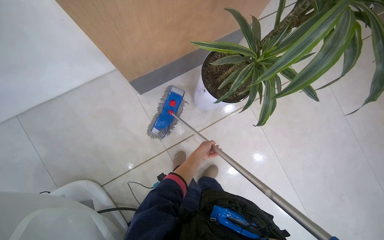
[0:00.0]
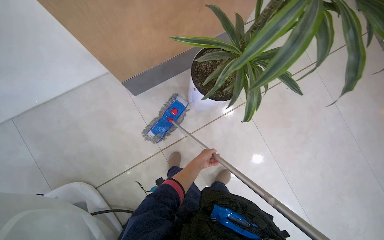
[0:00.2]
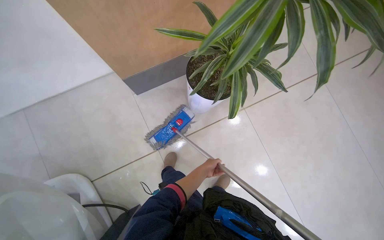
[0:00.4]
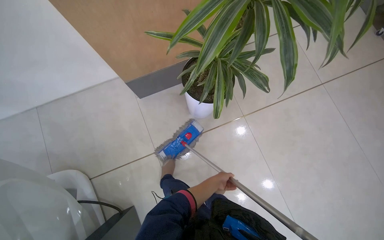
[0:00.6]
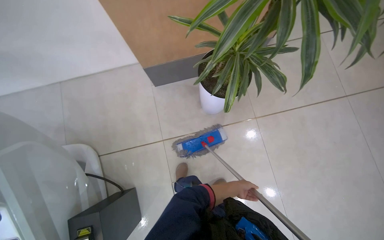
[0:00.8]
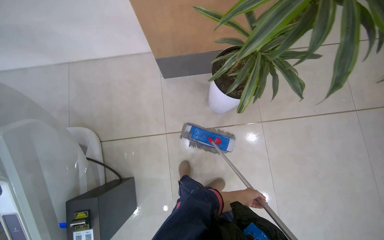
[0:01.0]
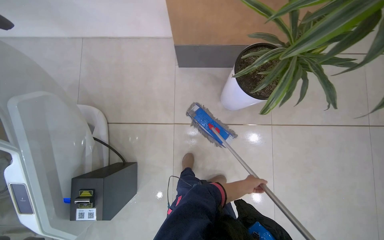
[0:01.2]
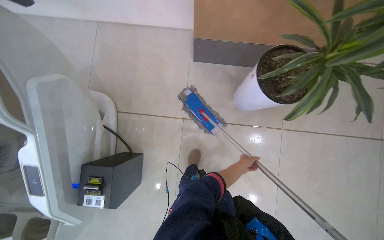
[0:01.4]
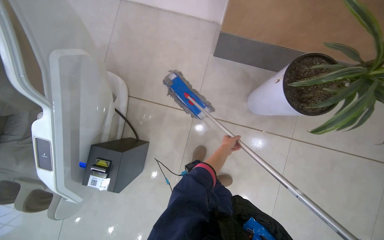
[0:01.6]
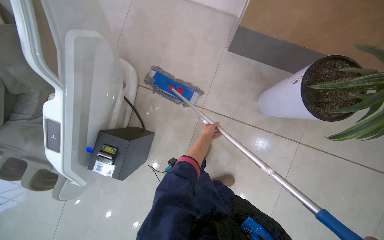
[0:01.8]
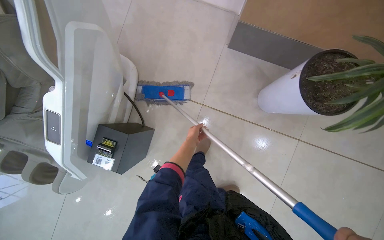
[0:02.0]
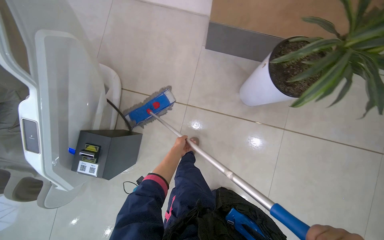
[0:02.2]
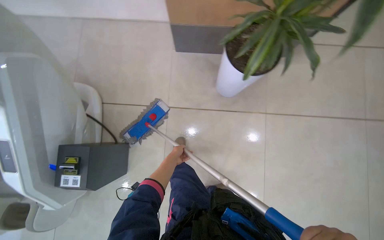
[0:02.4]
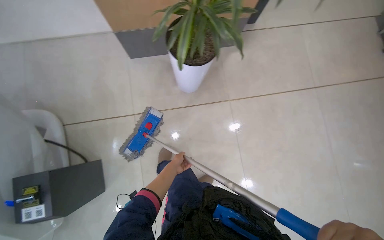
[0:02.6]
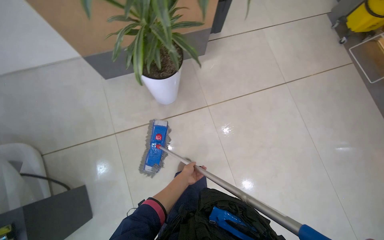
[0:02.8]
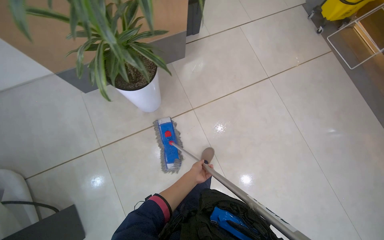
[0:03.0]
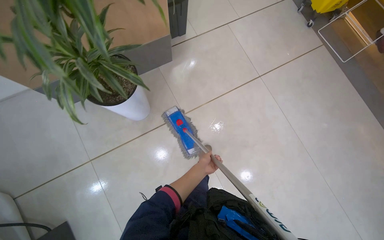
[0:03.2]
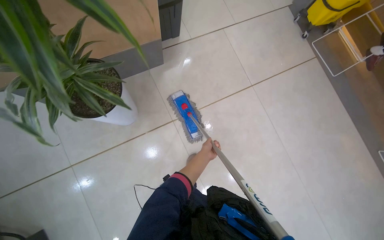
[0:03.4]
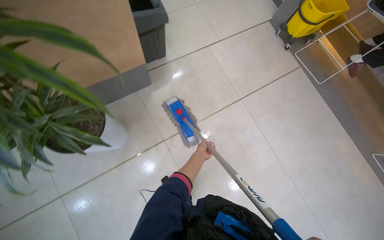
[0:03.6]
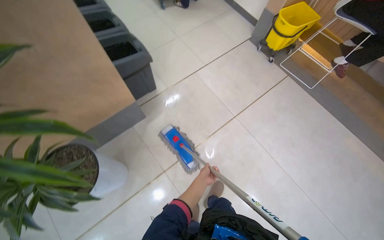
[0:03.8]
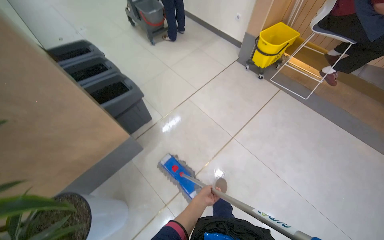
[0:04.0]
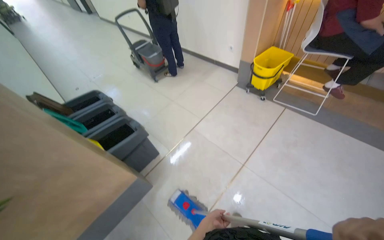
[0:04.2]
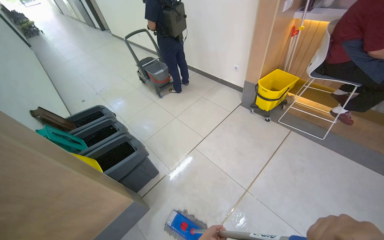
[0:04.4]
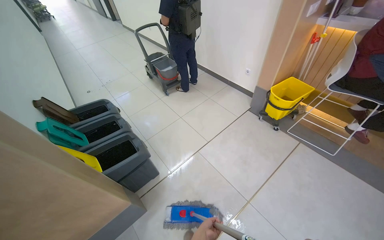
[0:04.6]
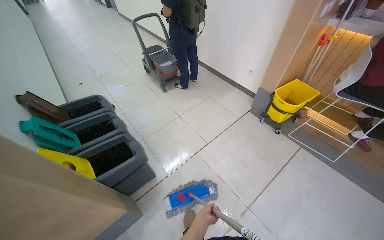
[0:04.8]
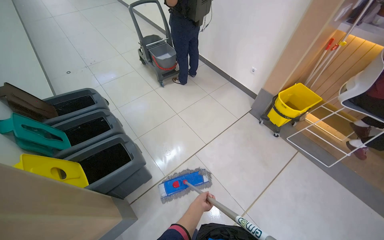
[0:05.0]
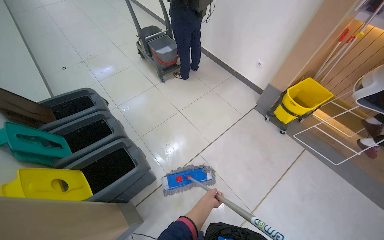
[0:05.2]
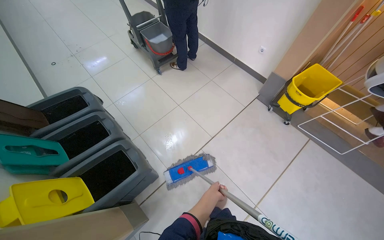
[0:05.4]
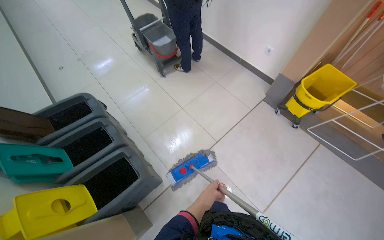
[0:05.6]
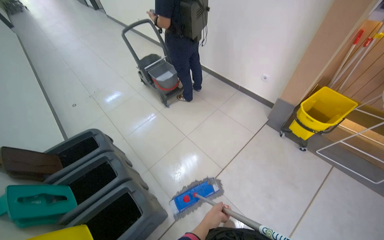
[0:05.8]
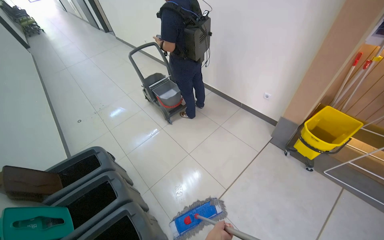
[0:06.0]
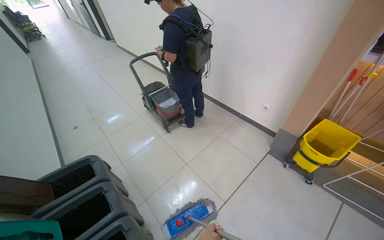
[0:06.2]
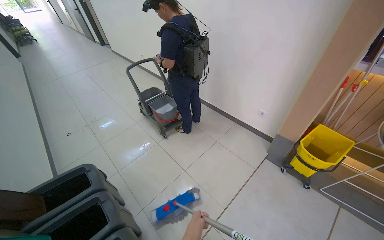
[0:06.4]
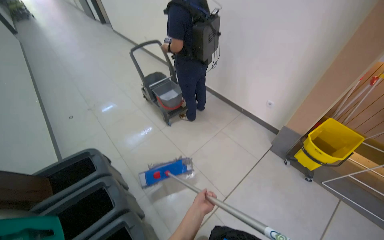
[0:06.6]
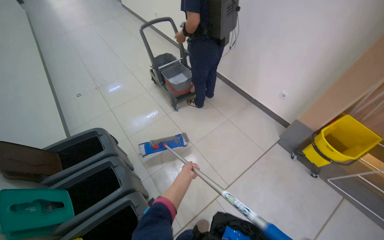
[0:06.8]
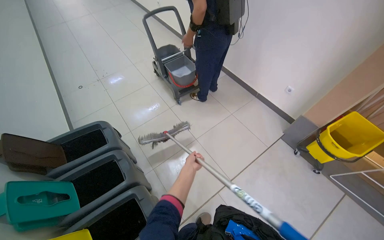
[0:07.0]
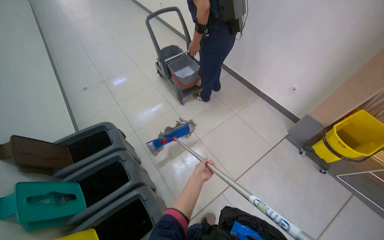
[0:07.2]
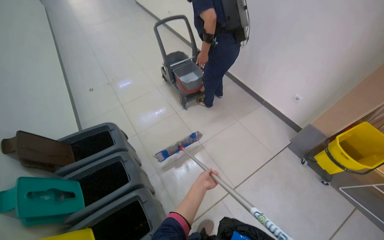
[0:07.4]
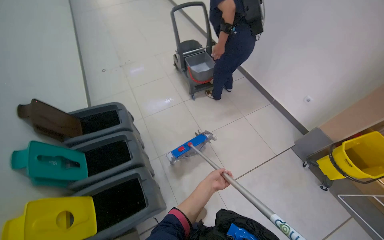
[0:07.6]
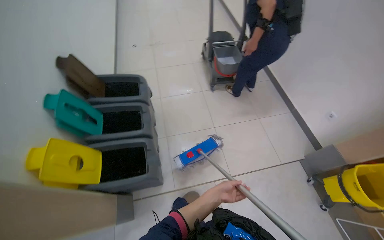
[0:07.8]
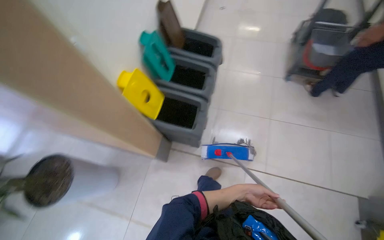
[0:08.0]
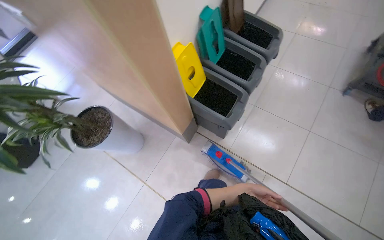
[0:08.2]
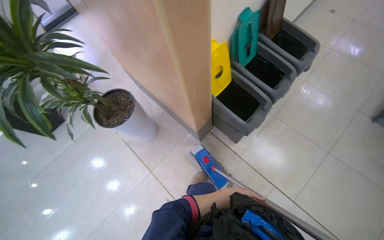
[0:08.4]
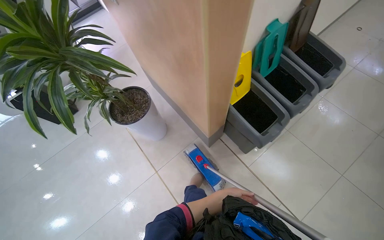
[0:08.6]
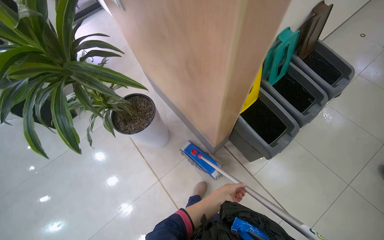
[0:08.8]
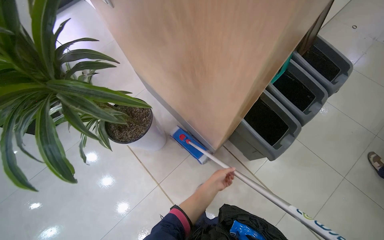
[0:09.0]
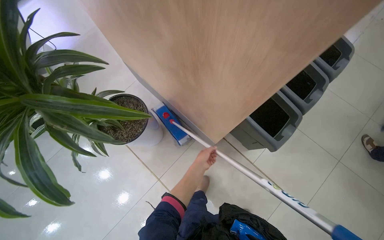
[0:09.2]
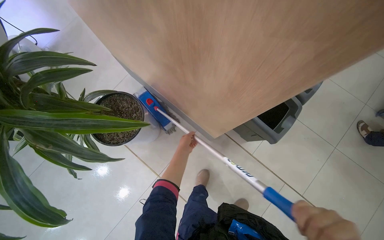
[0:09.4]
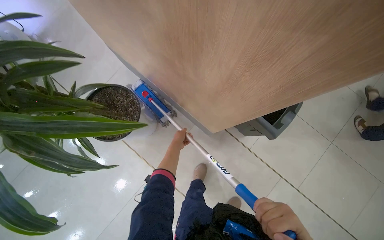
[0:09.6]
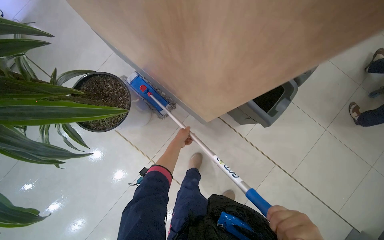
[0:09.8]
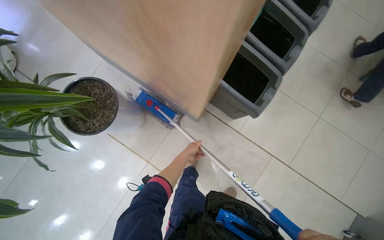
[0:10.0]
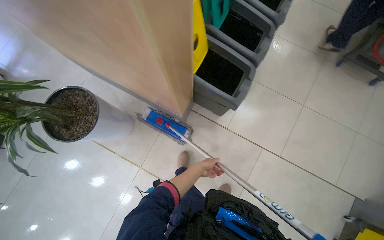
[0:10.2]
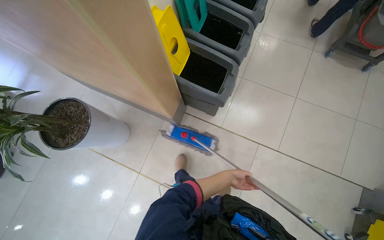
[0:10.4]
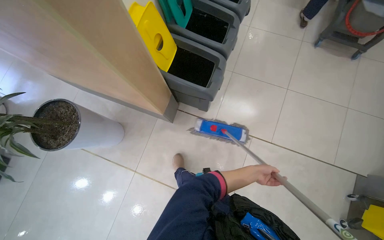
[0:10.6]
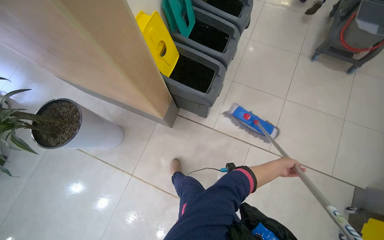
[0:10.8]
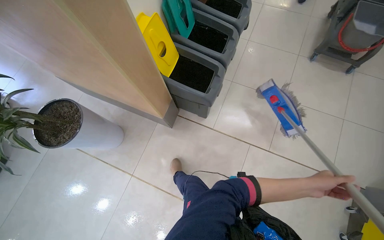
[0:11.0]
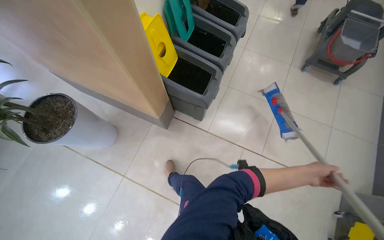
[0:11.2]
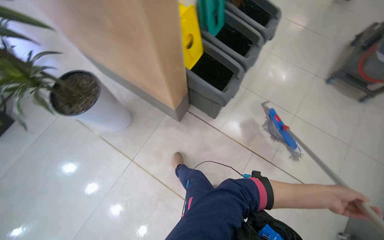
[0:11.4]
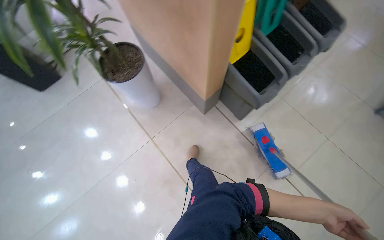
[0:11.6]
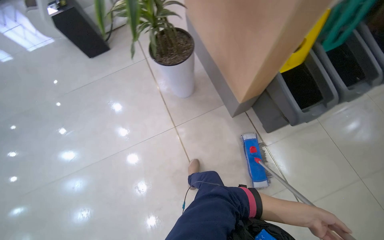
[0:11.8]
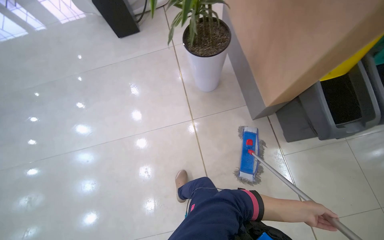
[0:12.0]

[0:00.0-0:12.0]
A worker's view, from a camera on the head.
Job: mopping floor.
The whole recording: Mopping tiled floor. The worker mops the tiled floor, moving chairs to clean underneath them.
0:00.0 to 0:01.6: The wearer looks some 45 degrees further to the left.
0:01.6 to 0:03.0: The head travels about 40 cm.
0:03.0 to 0:04.4: The wearer moves some 90 cm. The wearer looks some 25 degrees further upward.
0:04.4 to 0:06.0: The head travels roughly 70 cm.
0:06.0 to 0:07.6: The left hand travels up the picture by approximately 15 cm.
0:07.6 to 0:09.0: The camera is carried about 60 cm. The wearer's head swings some 75 degrees to the left. The camera pitches downward, by roughly 15 degrees.
0:09.0 to 0:10.4: The left hand is displaced to the right and farther from the camera by roughly 35 cm.
0:10.4 to 0:12.0: The camera travels about 40 cm. The head rotates approximately 55 degrees to the left.

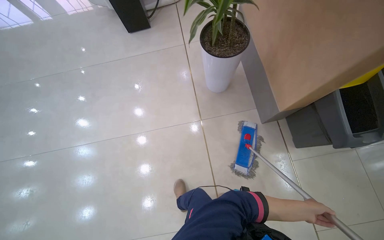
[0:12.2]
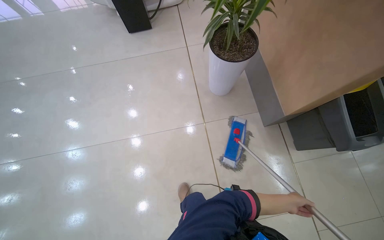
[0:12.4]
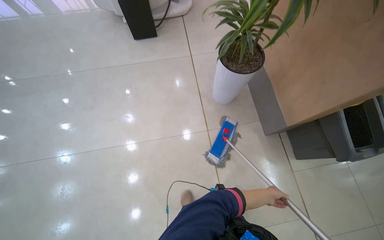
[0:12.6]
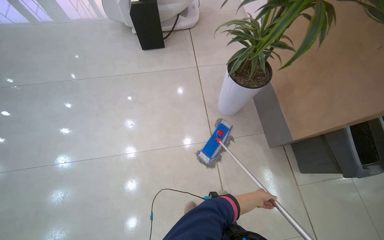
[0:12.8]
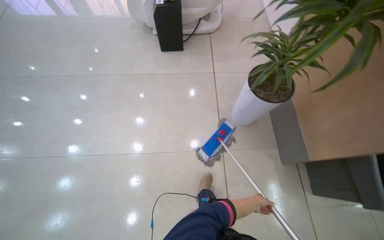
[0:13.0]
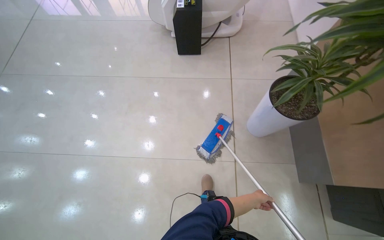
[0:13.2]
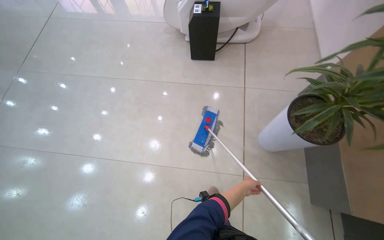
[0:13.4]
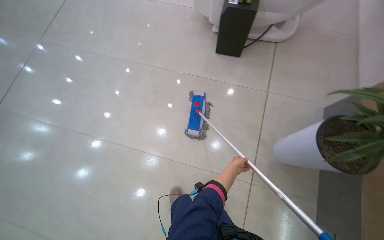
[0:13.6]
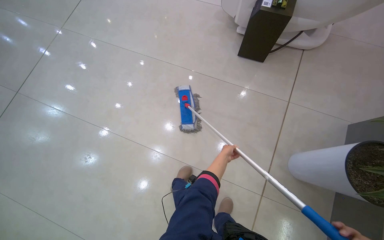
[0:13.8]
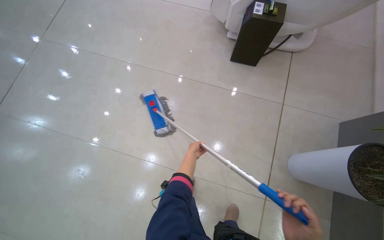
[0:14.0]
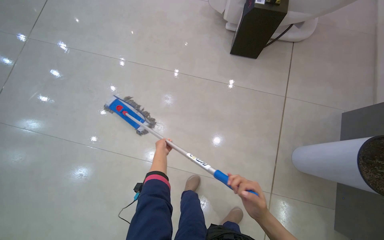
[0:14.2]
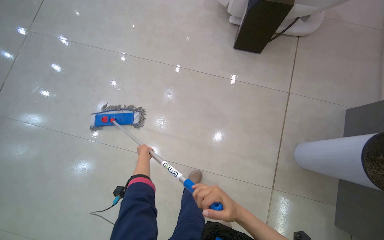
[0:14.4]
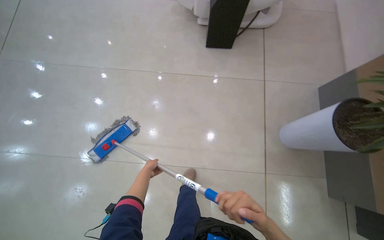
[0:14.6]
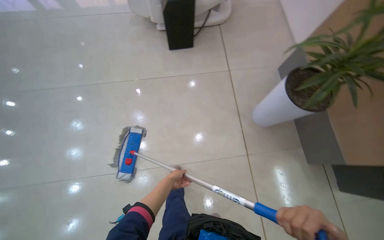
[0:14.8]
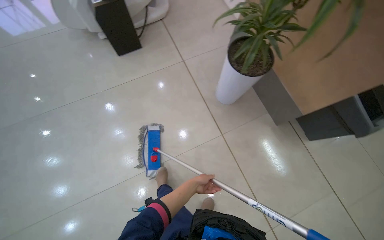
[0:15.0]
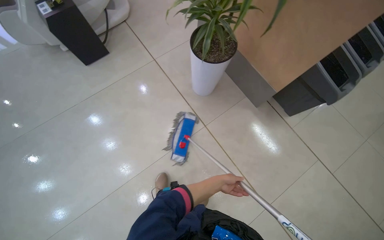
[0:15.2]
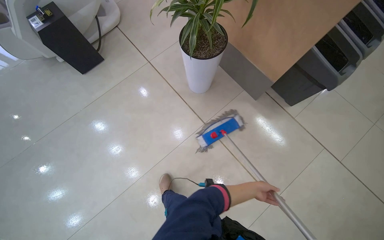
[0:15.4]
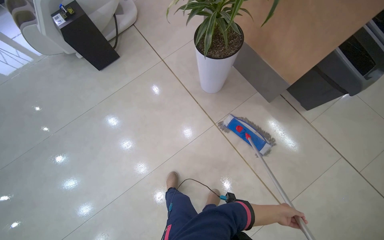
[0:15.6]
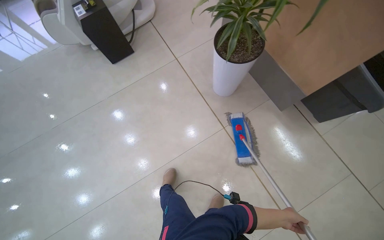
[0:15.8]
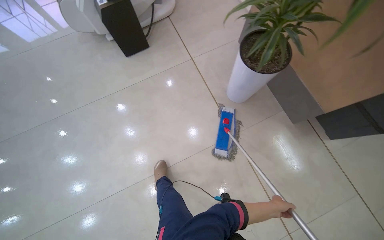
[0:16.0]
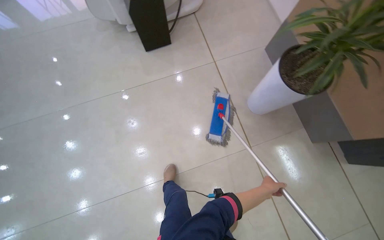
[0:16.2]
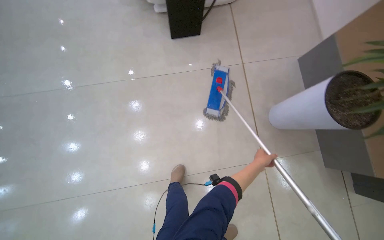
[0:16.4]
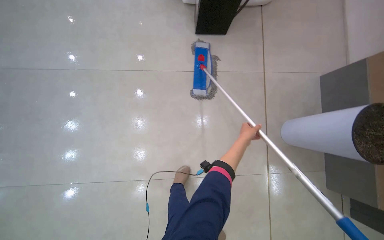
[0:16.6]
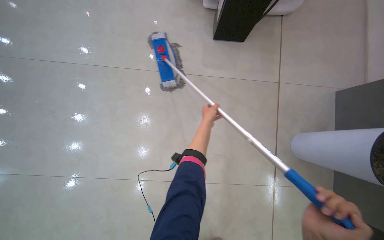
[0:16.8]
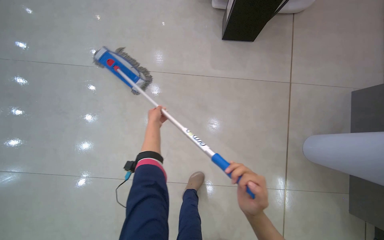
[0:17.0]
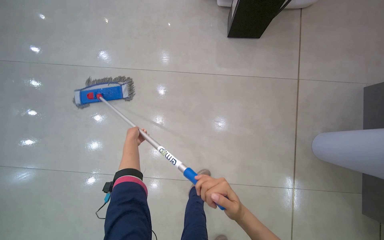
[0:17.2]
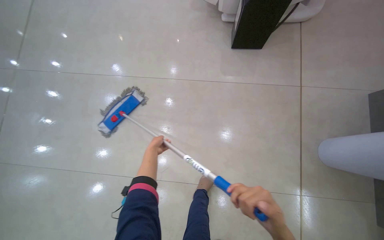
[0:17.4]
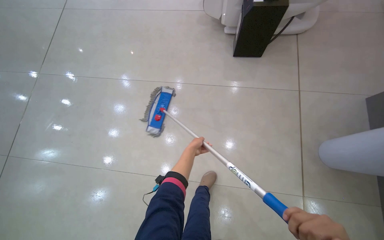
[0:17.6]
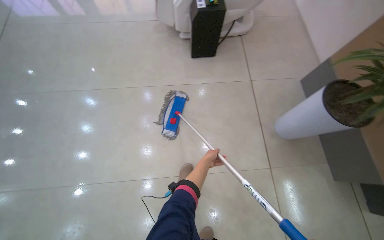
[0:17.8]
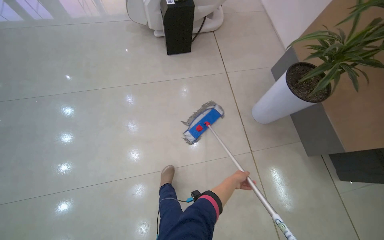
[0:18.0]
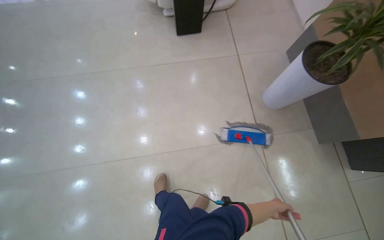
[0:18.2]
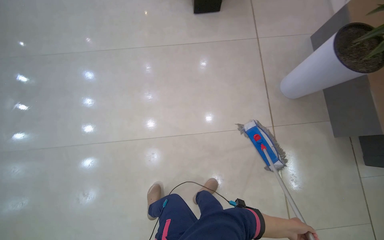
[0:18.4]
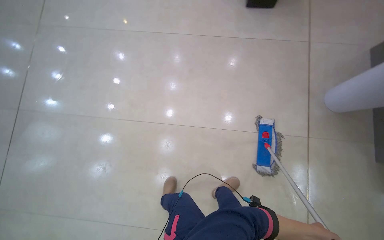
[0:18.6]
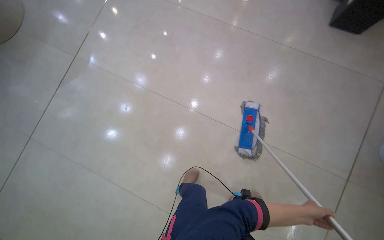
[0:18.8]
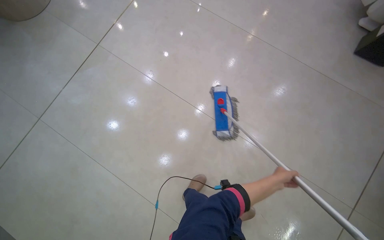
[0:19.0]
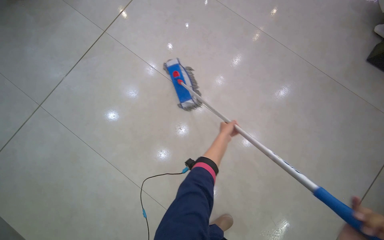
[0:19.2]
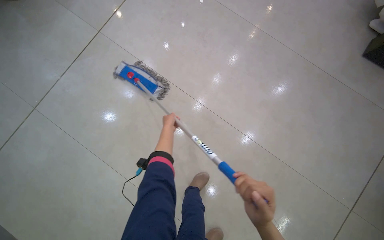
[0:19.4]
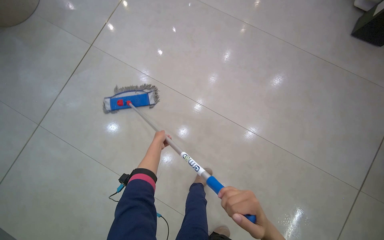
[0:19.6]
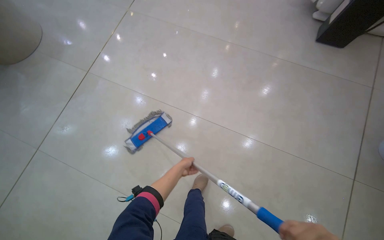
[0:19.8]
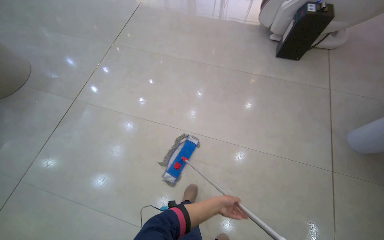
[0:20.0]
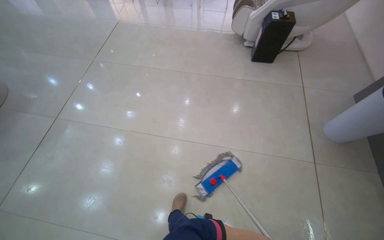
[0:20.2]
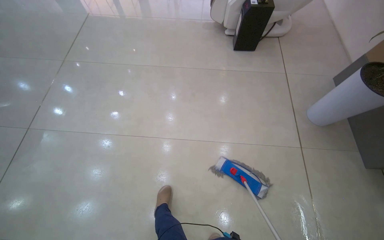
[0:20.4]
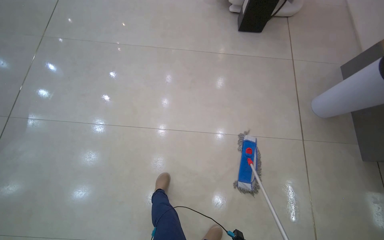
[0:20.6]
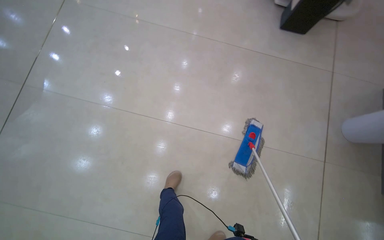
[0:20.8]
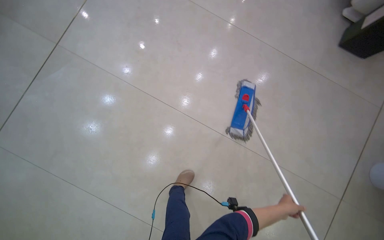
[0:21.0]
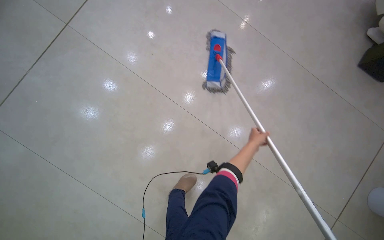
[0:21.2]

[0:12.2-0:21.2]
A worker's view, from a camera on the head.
Job: mopping floor.
The whole recording: Mopping tiled floor. The worker mops the tiled floor, moving chairs to clean underneath them.
0:12.2 to 0:13.8: The wearer moves some 80 cm. The scene turns some 30 degrees clockwise in the picture.
0:13.8 to 0:15.2: The head turns to the right by some 65 degrees.
0:15.2 to 0:16.6: The head travels approximately 80 cm. Everything in view rotates approximately 35 degrees clockwise.
0:16.6 to 0:18.2: The camera travels about 40 cm.
0:18.2 to 0:19.8: The camera travels roughly 50 cm.
